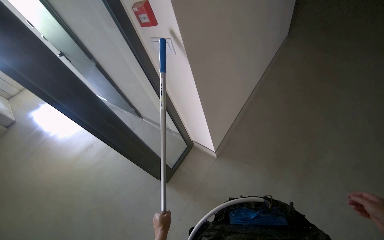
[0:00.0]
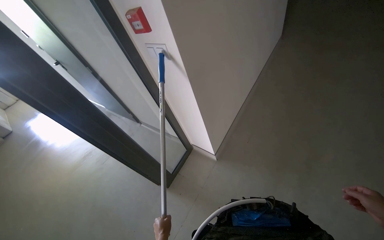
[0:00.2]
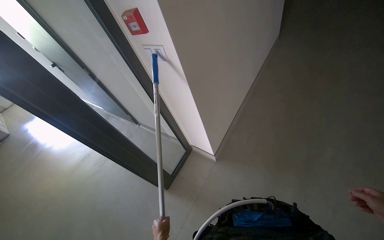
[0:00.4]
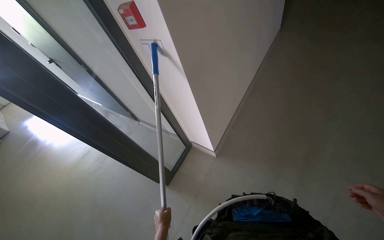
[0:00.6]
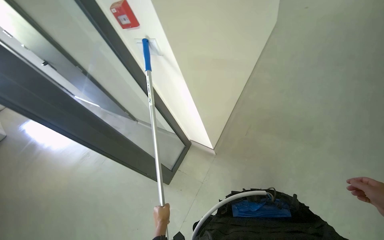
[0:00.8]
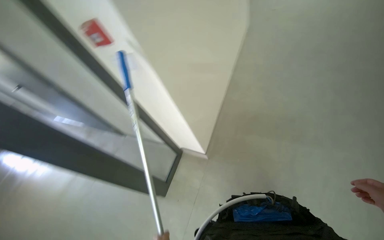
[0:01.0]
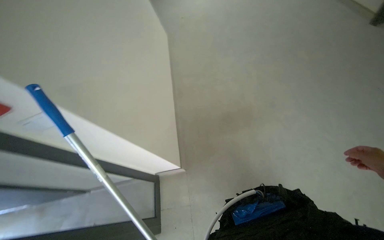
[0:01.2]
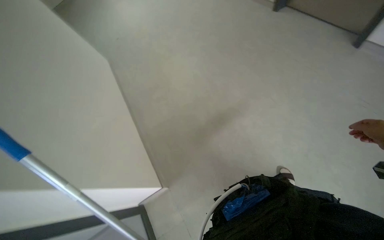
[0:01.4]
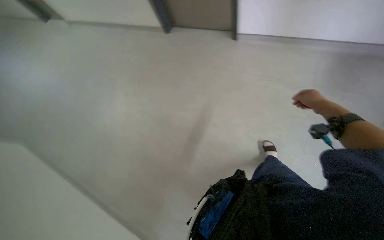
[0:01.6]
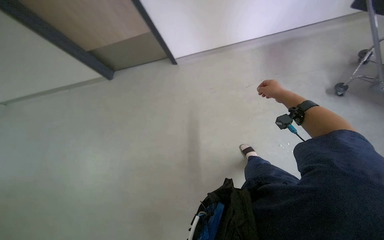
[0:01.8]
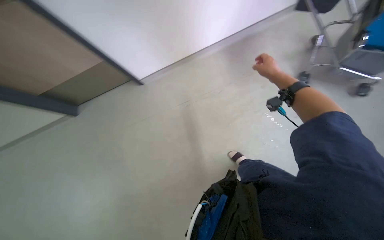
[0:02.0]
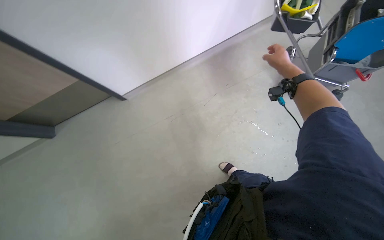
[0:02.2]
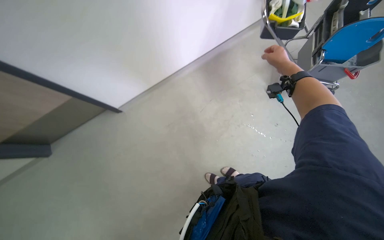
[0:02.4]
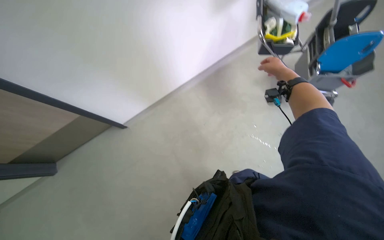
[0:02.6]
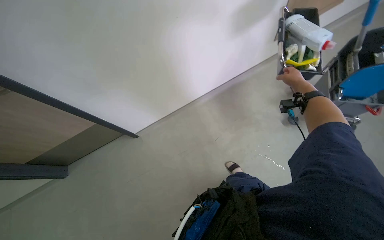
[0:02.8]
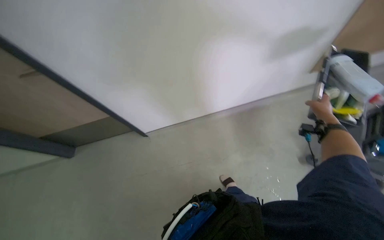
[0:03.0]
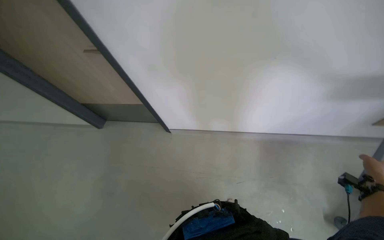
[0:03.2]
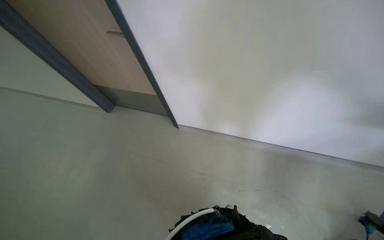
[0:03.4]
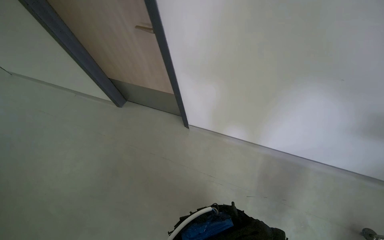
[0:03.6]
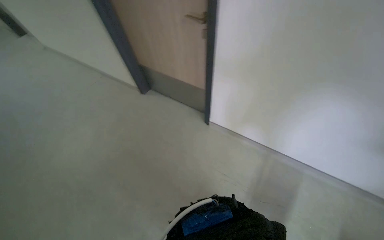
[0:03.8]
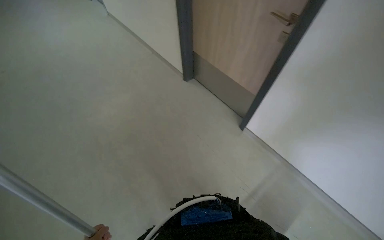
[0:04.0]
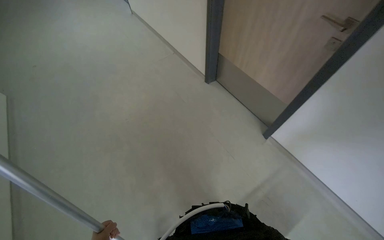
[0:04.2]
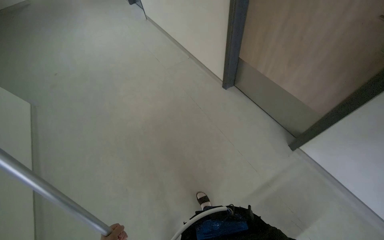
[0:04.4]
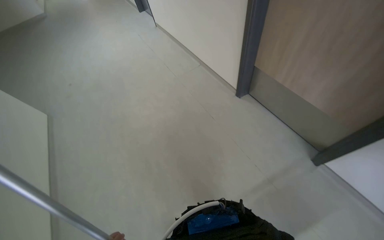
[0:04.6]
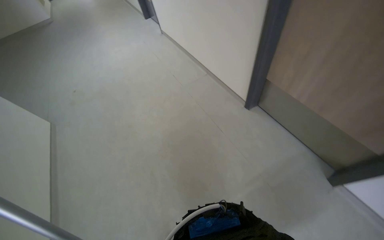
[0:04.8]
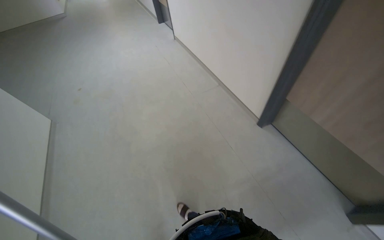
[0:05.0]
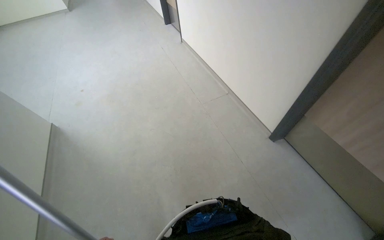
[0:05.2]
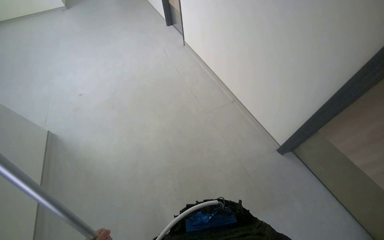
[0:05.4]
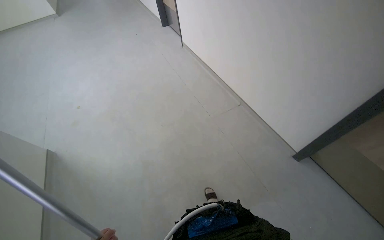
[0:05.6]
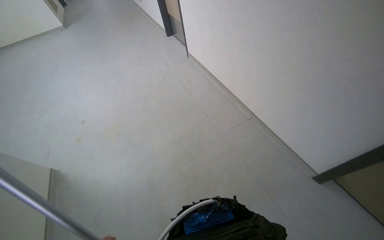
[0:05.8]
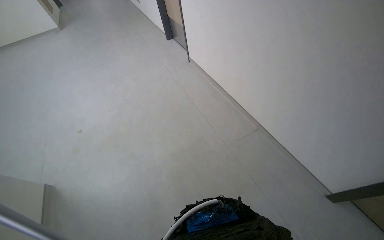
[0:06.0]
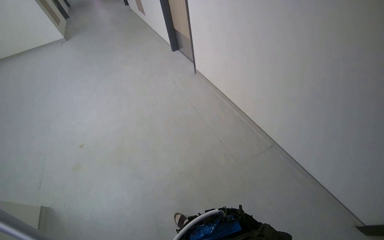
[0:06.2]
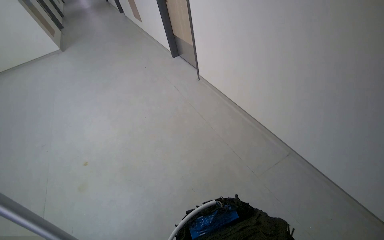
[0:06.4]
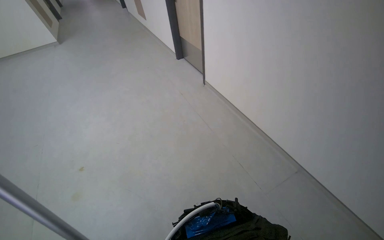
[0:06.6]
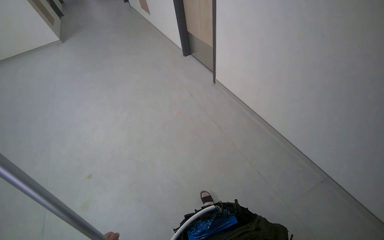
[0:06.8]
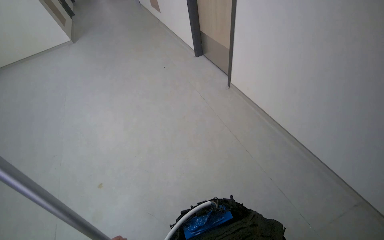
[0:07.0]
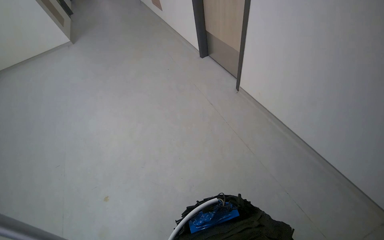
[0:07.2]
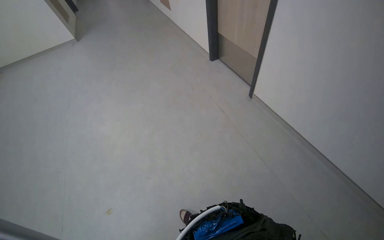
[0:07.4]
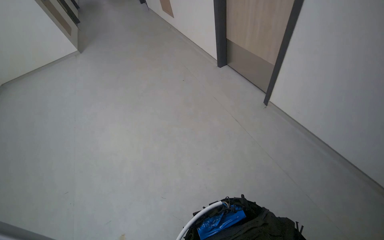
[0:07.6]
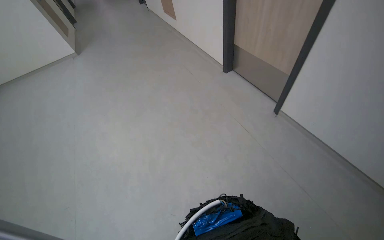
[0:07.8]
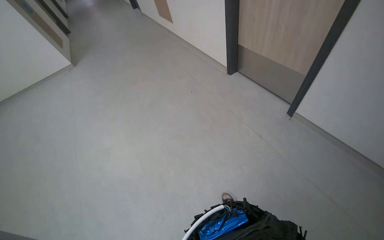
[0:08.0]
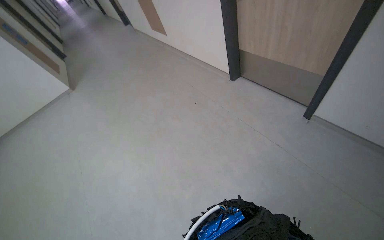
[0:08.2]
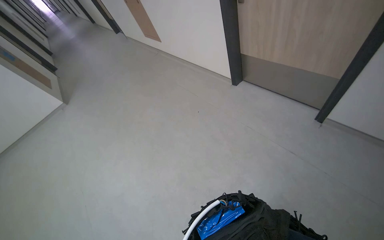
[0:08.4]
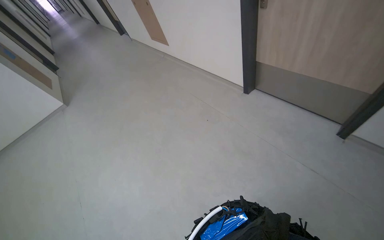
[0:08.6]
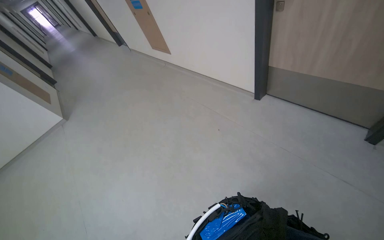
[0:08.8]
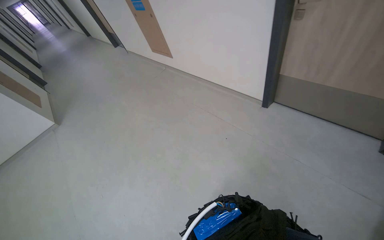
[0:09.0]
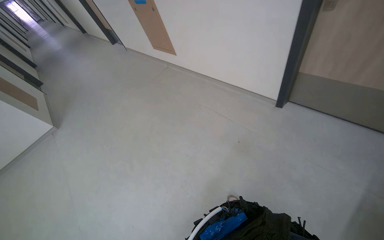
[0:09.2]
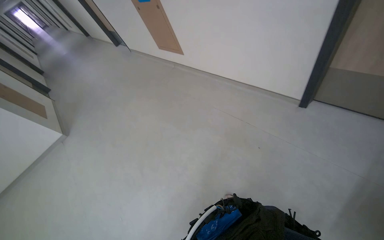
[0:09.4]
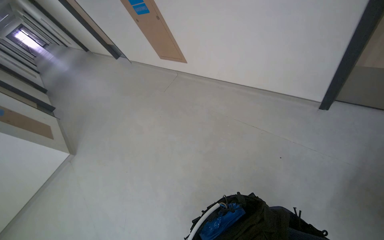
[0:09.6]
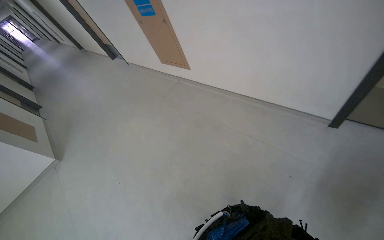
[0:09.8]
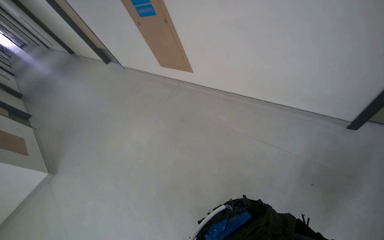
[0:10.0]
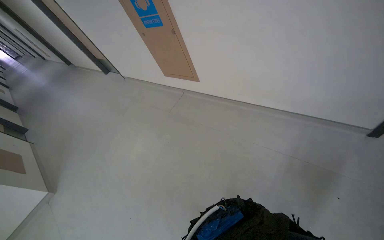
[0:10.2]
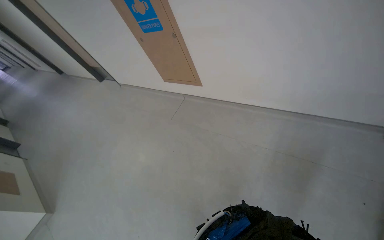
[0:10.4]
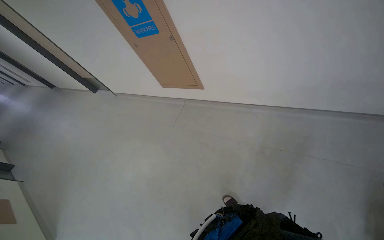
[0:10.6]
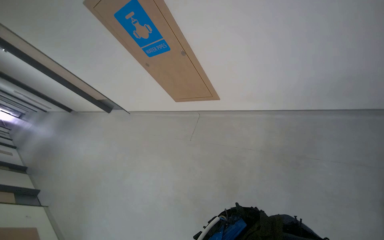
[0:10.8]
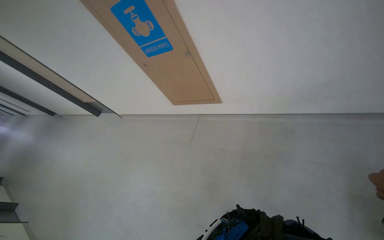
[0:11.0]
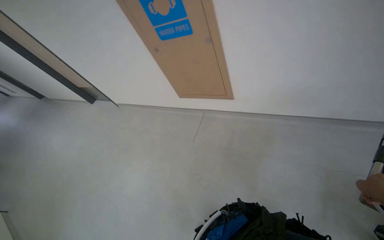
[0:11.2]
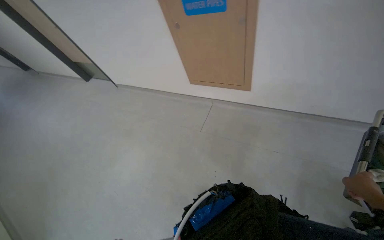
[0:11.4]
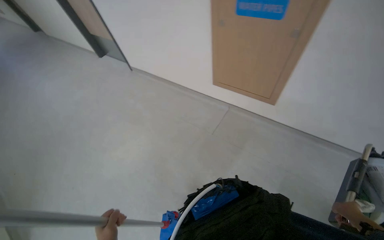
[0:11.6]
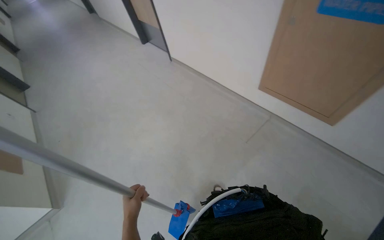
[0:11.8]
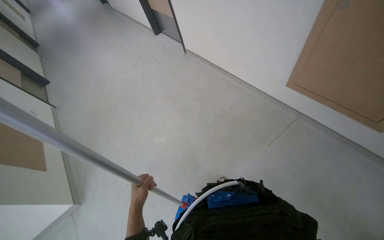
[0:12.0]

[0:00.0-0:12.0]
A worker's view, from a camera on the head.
Job: preparing cleaning supplies.
The whole recording: Preparing mop for cleaning. The worker detaches the dirty mop head, wrings it, and attaches a clean one.
0:00.0 to 0:01.6: The head turns to the right by roughly 65 degrees.
0:01.6 to 0:03.0: The camera pitches upward, by about 25 degrees.
0:03.0 to 0:04.4: The wearer looks some 55 degrees further to the left.
0:04.4 to 0:06.0: The camera is carried approximately 1 m.
0:06.0 to 0:07.6: The camera is carried approximately 1.5 m.
0:07.6 to 0:09.0: The camera is carried approximately 1.5 m.
0:09.0 to 0:10.4: The head travels approximately 1 m.
0:10.4 to 0:12.0: The wearer moves roughly 1.5 m.

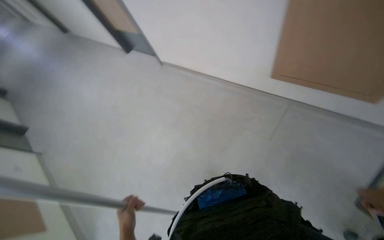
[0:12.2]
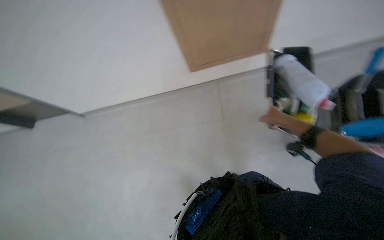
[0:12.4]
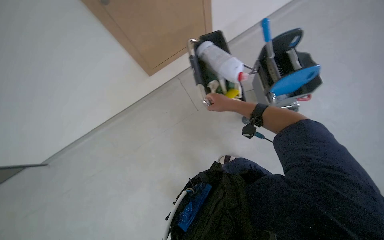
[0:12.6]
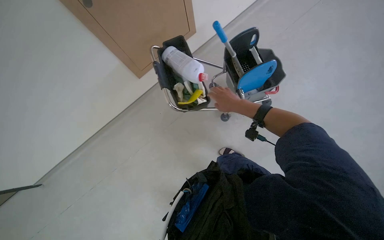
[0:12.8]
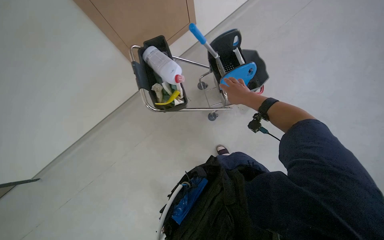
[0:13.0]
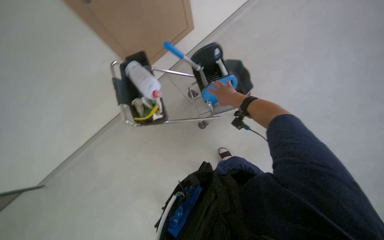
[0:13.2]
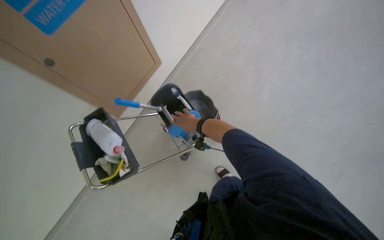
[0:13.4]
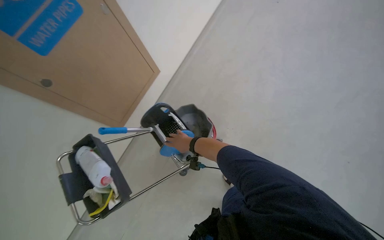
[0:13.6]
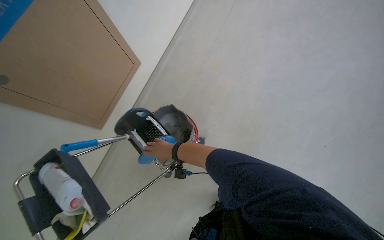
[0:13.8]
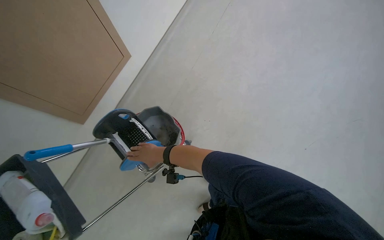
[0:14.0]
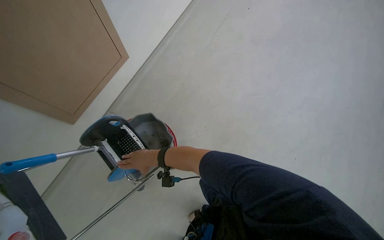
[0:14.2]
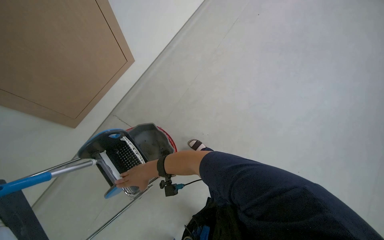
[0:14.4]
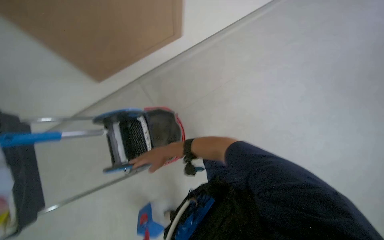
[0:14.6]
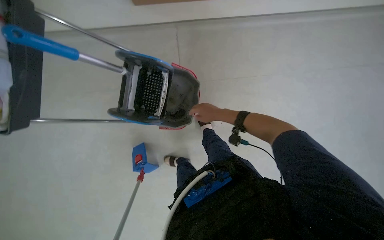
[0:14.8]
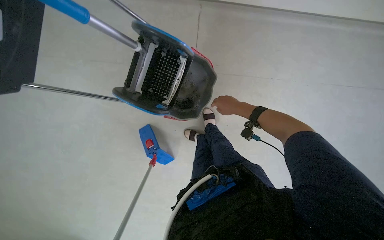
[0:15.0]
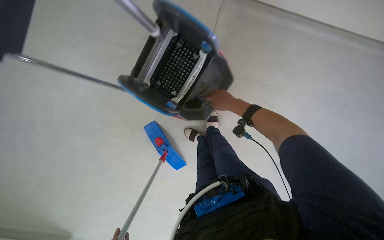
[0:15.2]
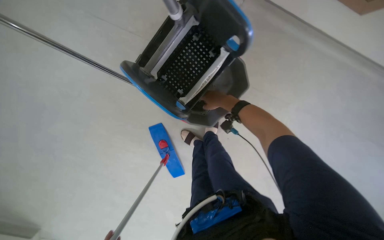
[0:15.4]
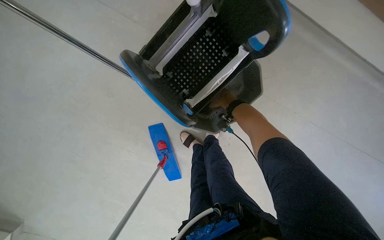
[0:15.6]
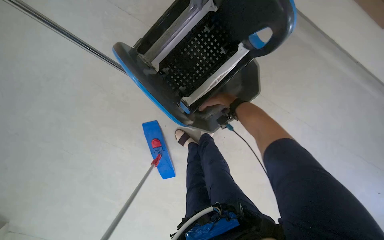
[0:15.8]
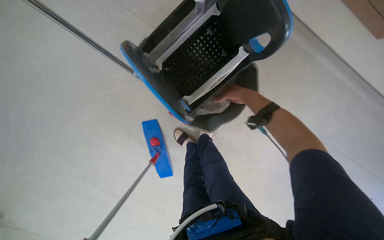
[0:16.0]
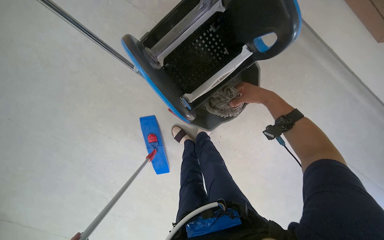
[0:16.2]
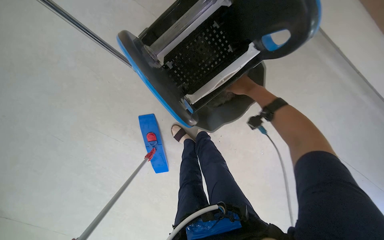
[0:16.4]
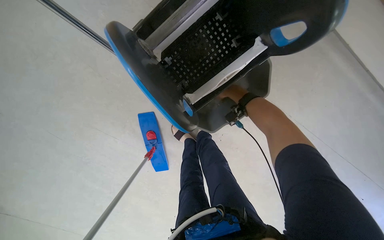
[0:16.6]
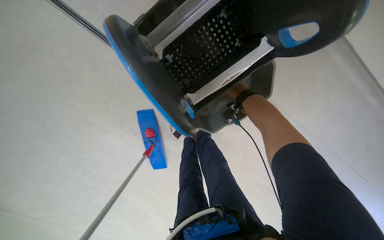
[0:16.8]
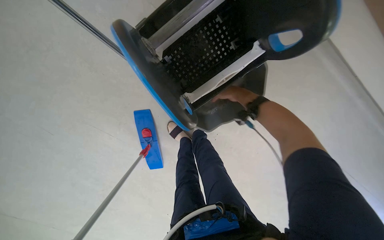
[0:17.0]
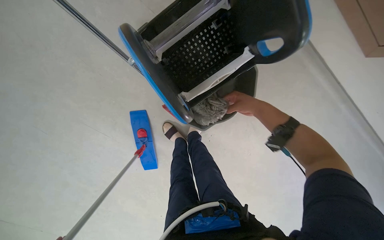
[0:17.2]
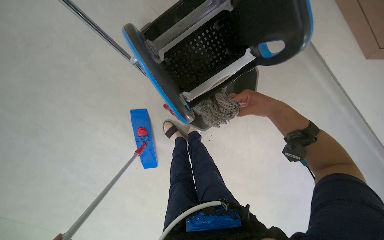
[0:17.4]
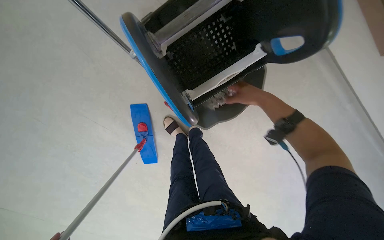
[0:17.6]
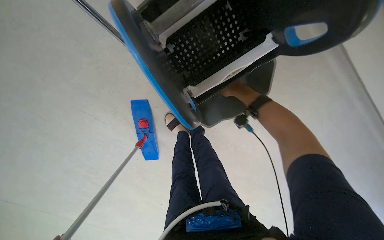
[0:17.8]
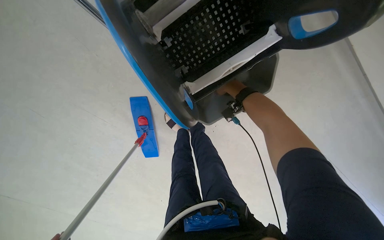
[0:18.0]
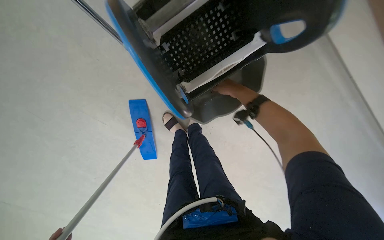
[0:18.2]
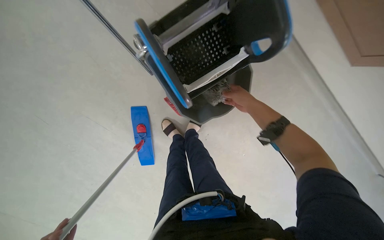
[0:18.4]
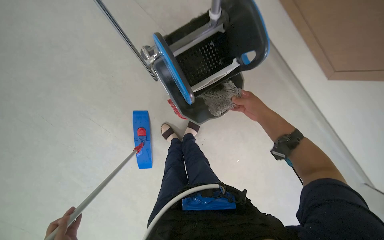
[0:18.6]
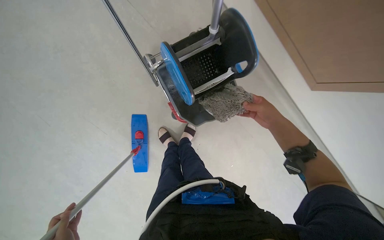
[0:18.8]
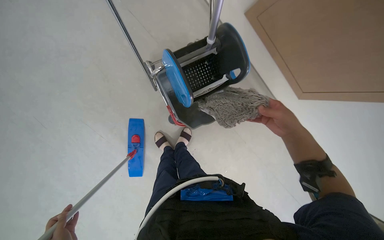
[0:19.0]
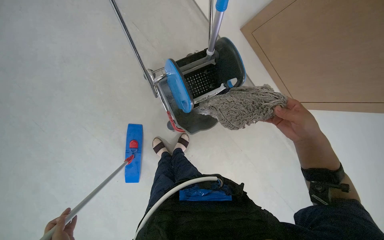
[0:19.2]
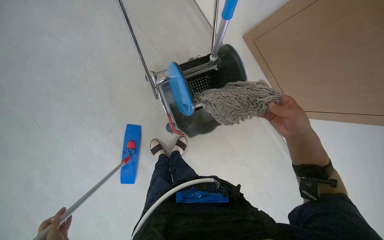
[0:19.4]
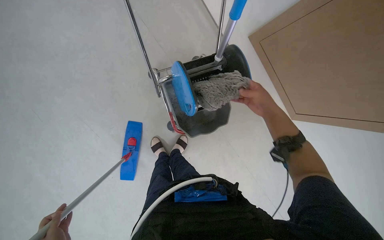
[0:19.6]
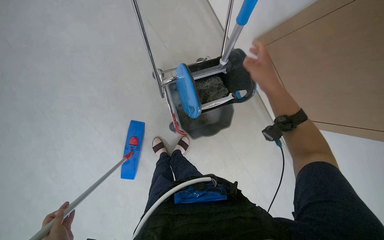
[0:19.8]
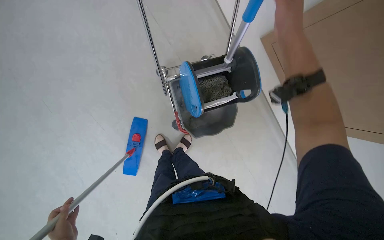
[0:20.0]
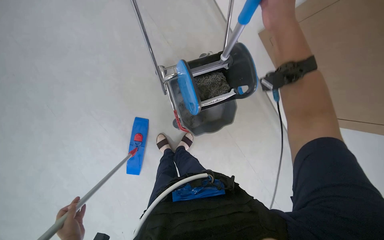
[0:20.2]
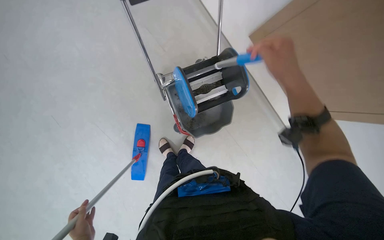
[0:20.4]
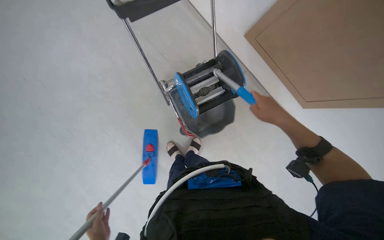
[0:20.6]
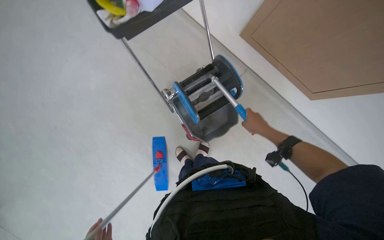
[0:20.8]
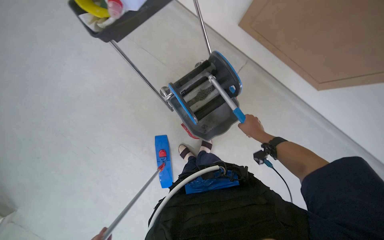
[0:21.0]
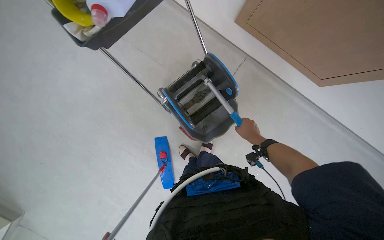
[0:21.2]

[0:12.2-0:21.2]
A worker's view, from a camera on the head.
Job: preparing cleaning supplies.
The whole recording: Preparing mop for cleaning. The worker detaches the dirty mop head, wrings it, and attaches a clean one.
0:13.8 to 0:15.2: The view tips downward by approximately 15 degrees. The scene rotates clockwise by about 45 degrees.
0:15.2 to 0:16.6: The right hand swings nearer and farther, roughly 15 cm each way, with 2 reversals.
0:16.6 to 0:18.2: The right hand goes nearer and farther, about 20 cm each way, reversing 2 times.
0:18.2 to 0:19.8: The wearer looks about 25 degrees further upward. The right hand heads nearer to the camera, covering some 50 cm, and moves about 20 cm to the right and comes back.
0:19.8 to 0:21.2: The right hand is displaced down the picture and farther from the camera by about 25 cm.
